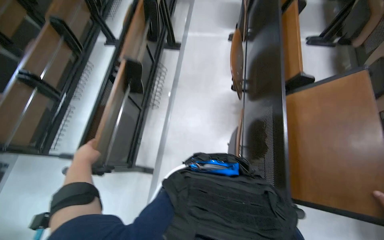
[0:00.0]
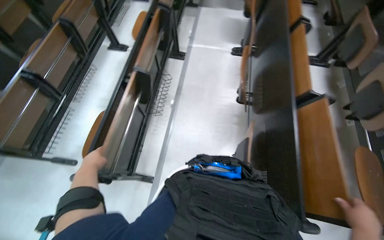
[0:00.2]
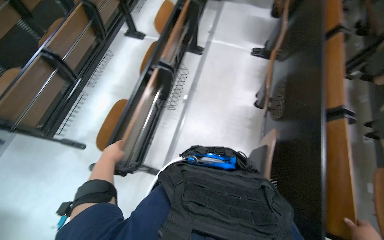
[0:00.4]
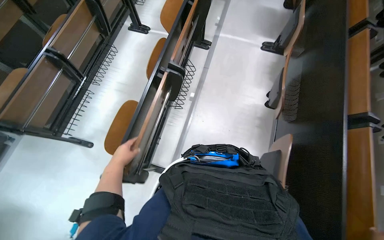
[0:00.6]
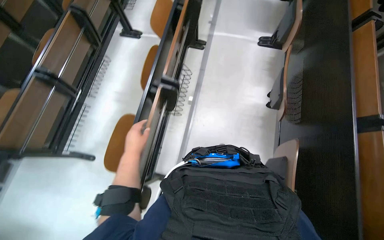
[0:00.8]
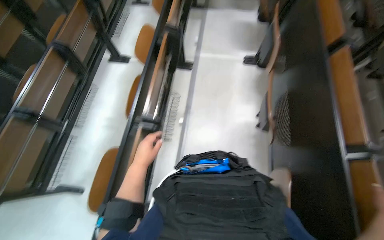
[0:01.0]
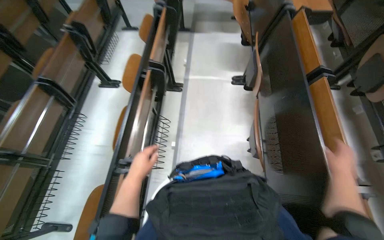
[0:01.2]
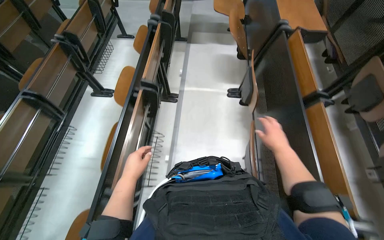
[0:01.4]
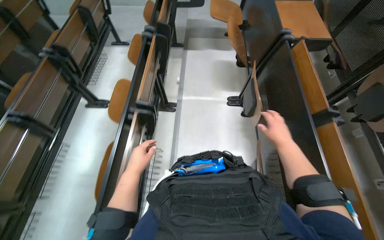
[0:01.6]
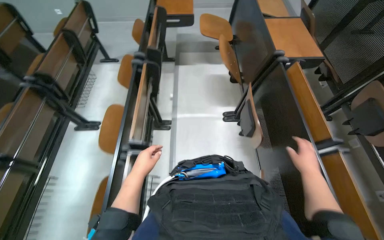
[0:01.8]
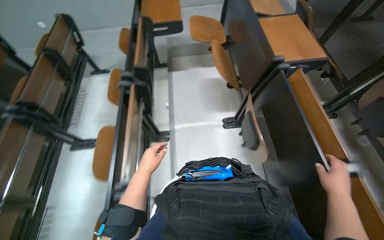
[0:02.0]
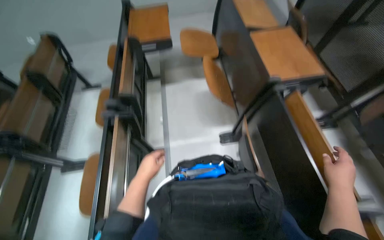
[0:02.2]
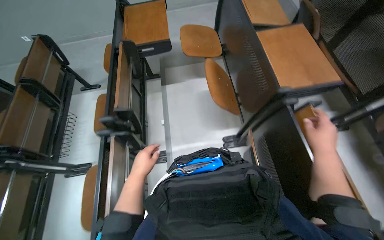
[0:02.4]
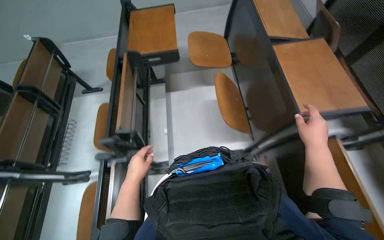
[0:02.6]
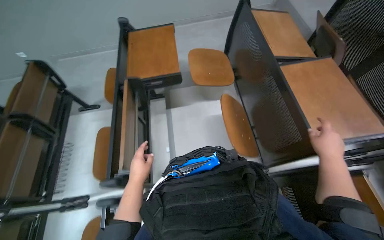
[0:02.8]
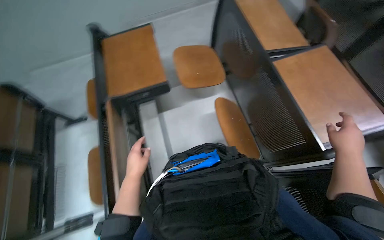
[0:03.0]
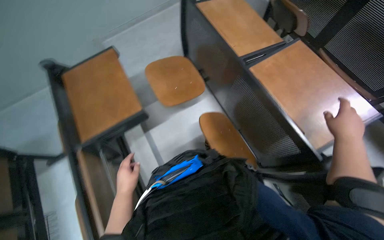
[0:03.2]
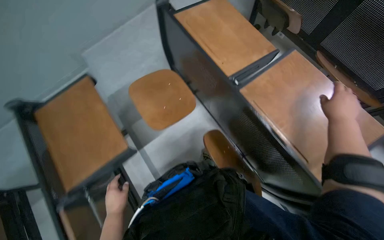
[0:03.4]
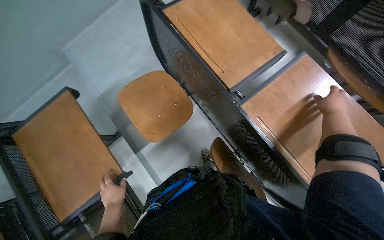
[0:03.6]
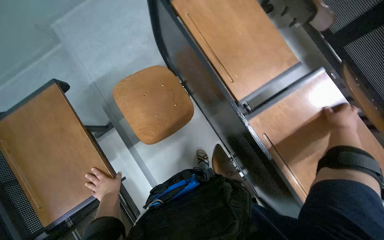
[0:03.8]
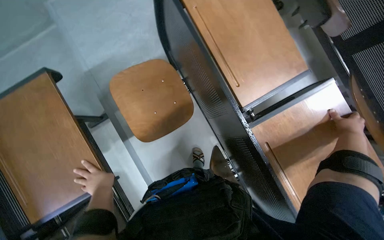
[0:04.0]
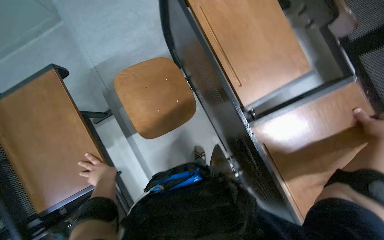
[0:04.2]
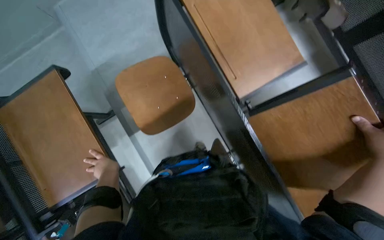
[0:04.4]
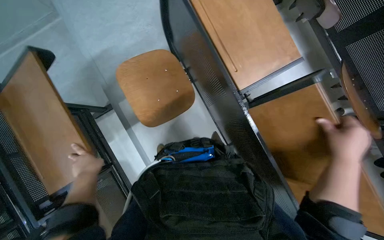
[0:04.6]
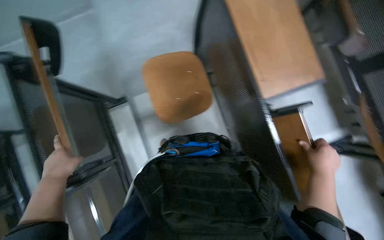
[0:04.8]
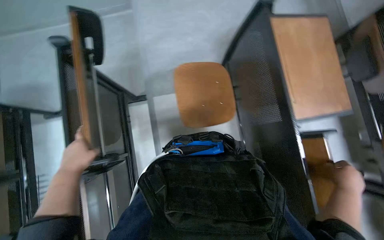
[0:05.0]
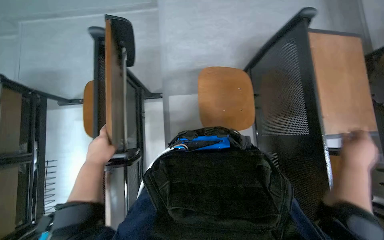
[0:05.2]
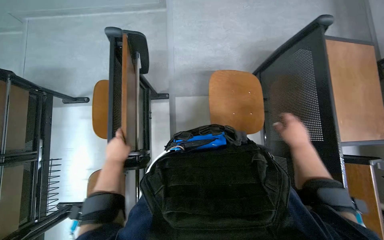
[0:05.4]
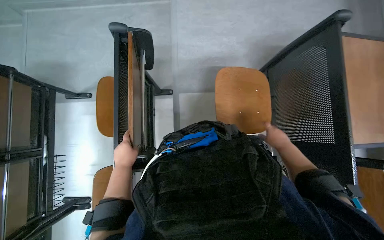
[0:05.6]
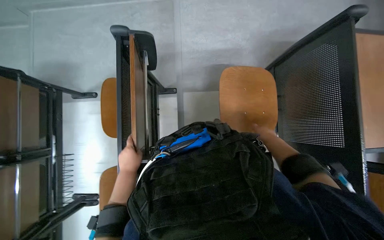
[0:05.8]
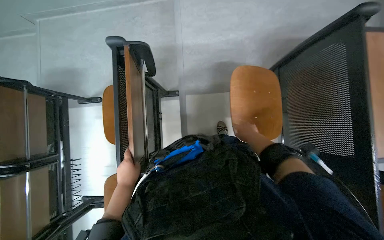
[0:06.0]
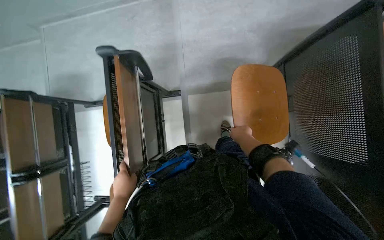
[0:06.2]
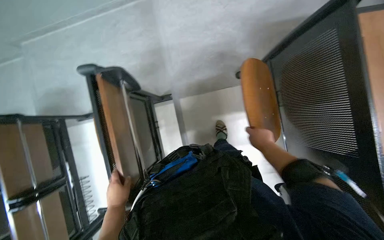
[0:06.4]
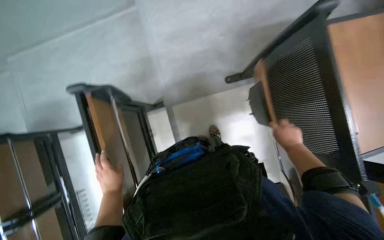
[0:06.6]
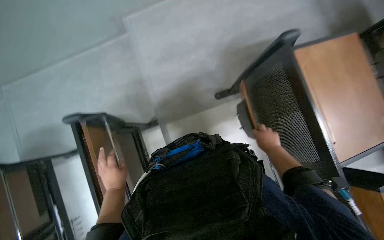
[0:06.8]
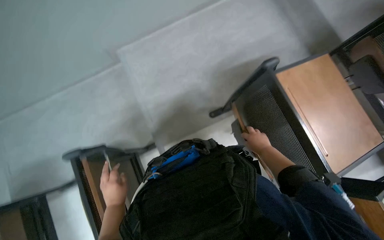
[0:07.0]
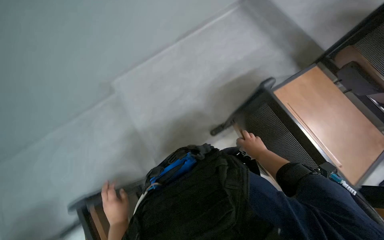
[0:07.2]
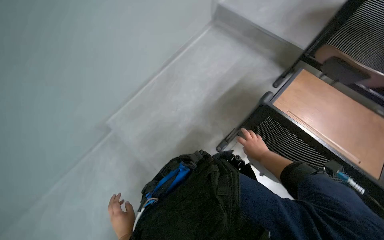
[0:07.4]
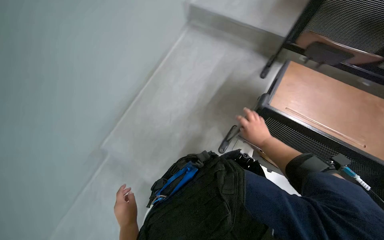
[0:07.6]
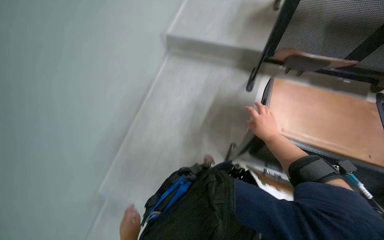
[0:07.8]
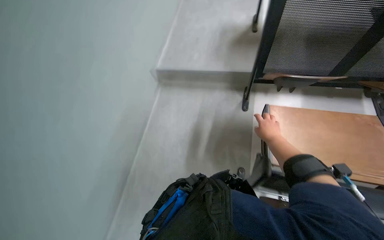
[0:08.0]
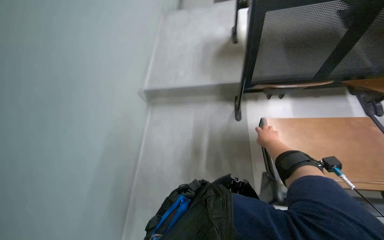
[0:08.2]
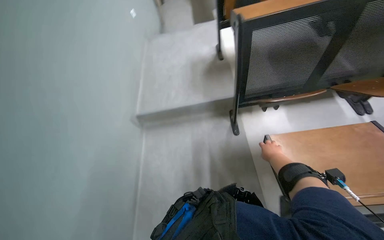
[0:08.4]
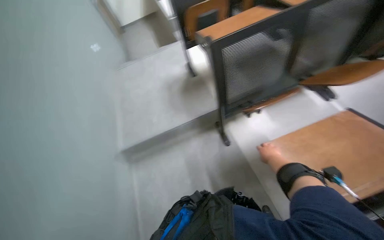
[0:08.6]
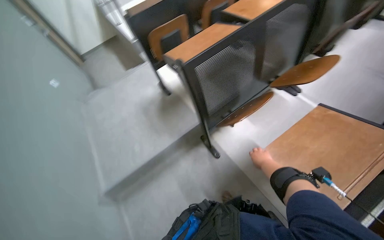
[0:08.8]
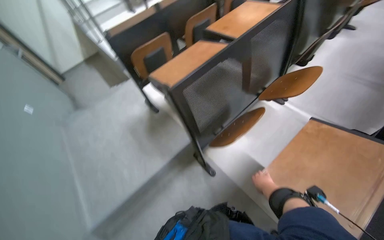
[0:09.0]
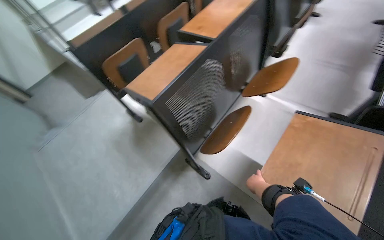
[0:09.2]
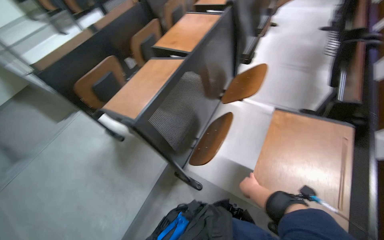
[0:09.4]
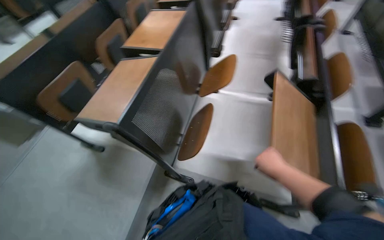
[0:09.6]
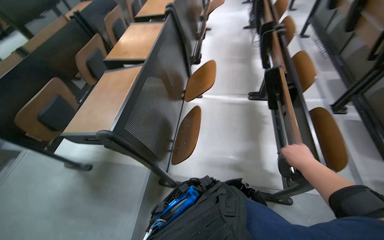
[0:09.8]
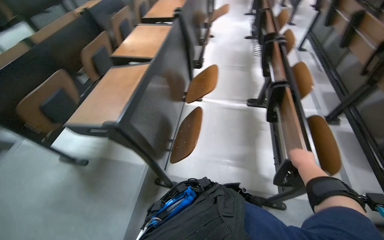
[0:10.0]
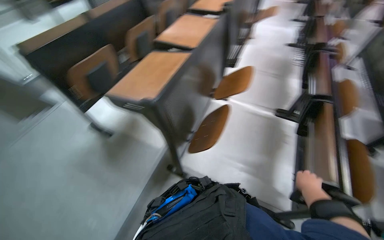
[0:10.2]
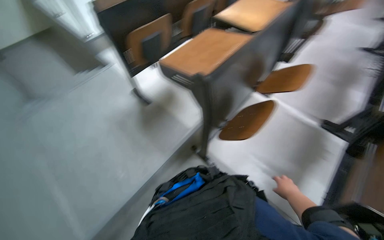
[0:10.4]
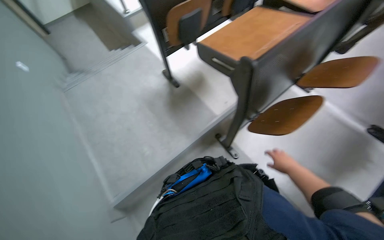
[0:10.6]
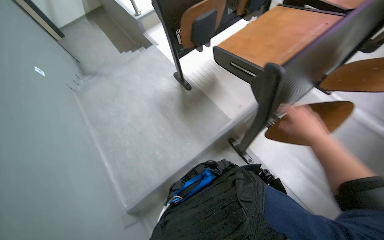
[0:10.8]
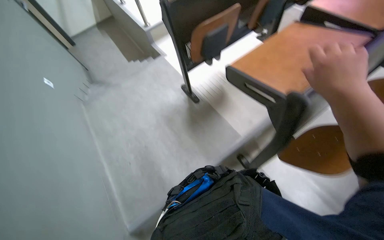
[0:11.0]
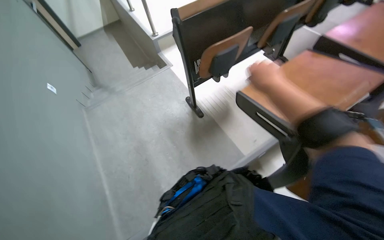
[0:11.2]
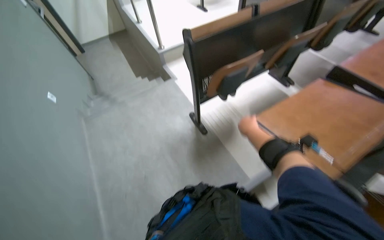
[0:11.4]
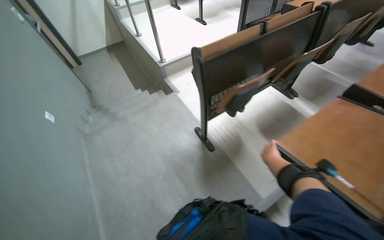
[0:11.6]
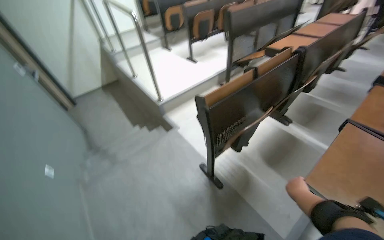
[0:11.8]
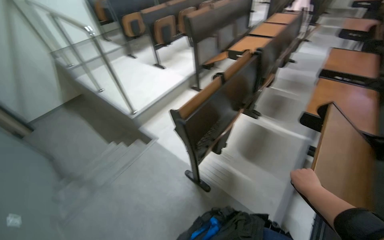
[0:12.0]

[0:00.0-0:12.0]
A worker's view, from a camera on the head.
Job: organizing items.
The whole recording: Folding down classroom desks. The worker walks through the classroom and folds down the desks.
0:00.0 to 0:01.6: The wearer moves roughly 70 cm.
0:01.6 to 0:03.0: The wearer moves roughly 1 m.
0:03.0 to 0:04.4: The head travels some 60 cm. The view tilts some 20 degrees downward.
0:04.4 to 0:06.0: The head rotates roughly 20 degrees to the left.
0:06.0 to 0:07.6: The camera is carried some 40 cm. The view tips upward by approximately 20 degrees. Everything in view rotates roughly 50 degrees counterclockwise.
0:07.6 to 0:09.0: The wearer's head swings some 40 degrees to the right. The wearer looks approximately 40 degrees further upward.
0:10.4 to 0:12.0: The camera travels about 80 cm. The camera pitches upward, by about 15 degrees.

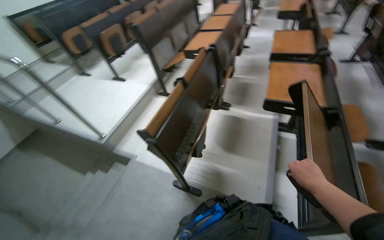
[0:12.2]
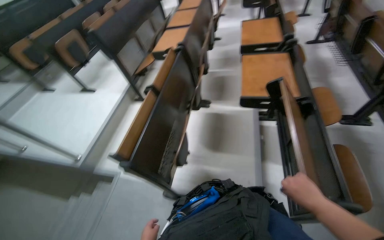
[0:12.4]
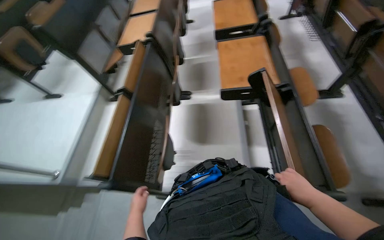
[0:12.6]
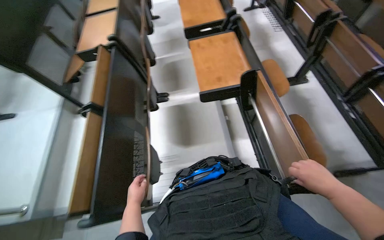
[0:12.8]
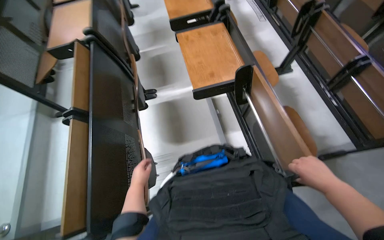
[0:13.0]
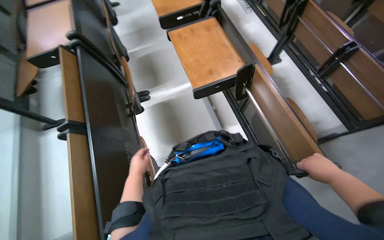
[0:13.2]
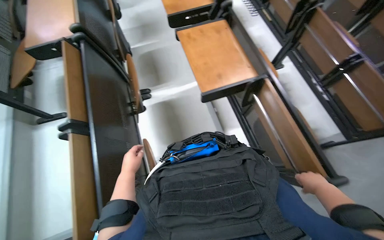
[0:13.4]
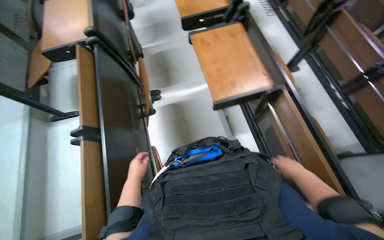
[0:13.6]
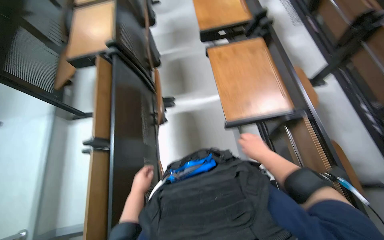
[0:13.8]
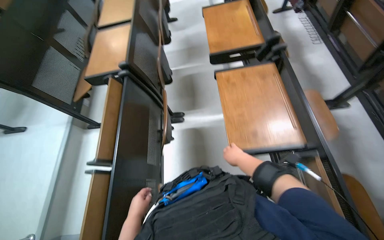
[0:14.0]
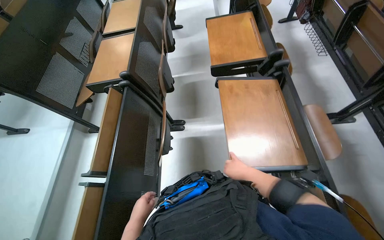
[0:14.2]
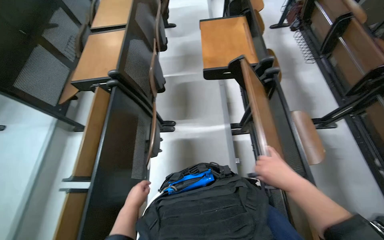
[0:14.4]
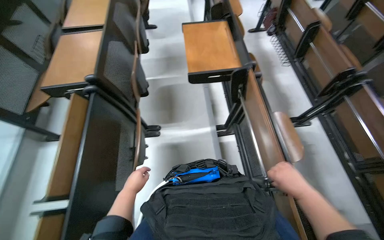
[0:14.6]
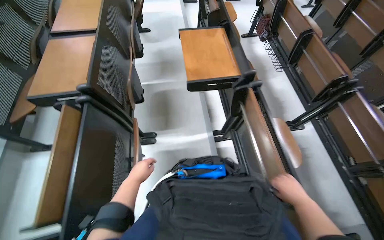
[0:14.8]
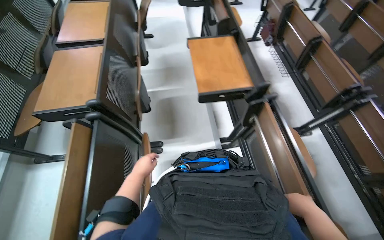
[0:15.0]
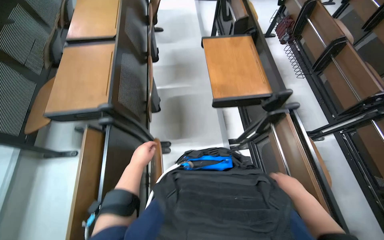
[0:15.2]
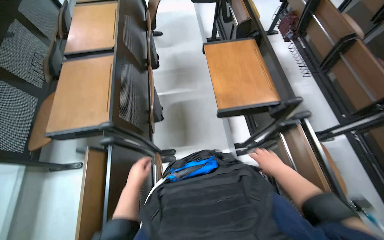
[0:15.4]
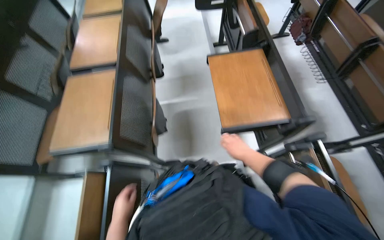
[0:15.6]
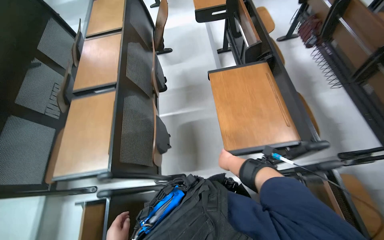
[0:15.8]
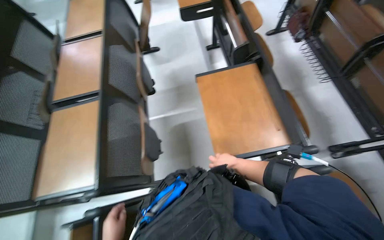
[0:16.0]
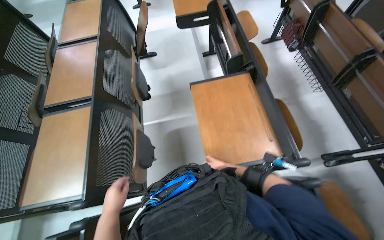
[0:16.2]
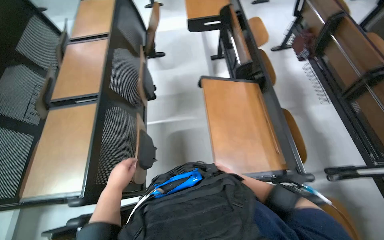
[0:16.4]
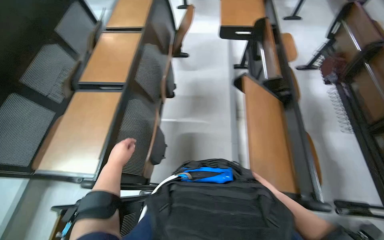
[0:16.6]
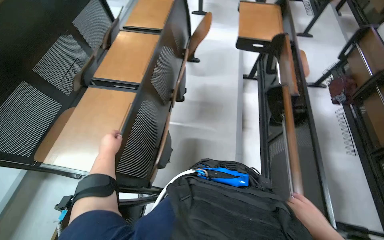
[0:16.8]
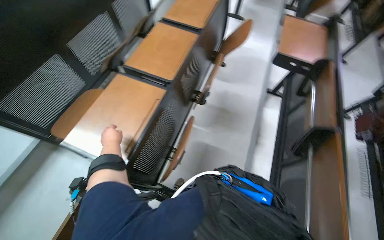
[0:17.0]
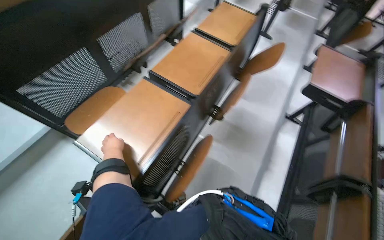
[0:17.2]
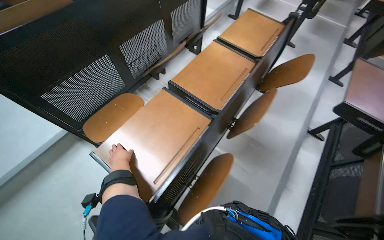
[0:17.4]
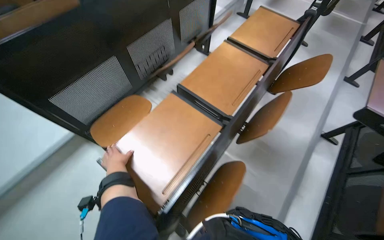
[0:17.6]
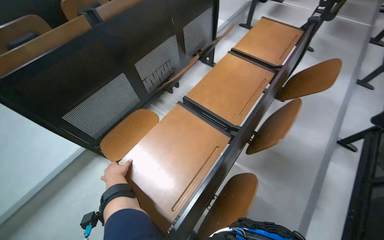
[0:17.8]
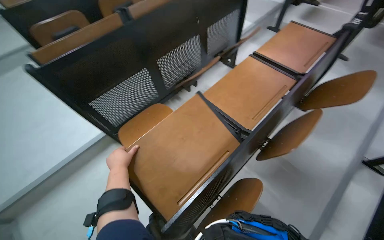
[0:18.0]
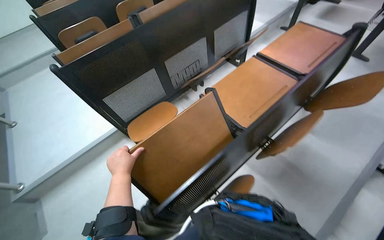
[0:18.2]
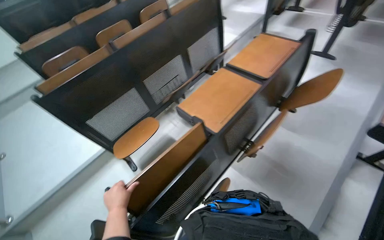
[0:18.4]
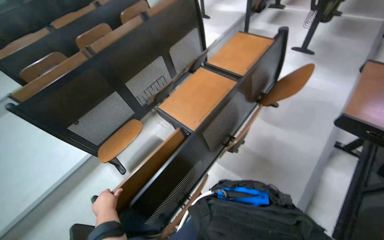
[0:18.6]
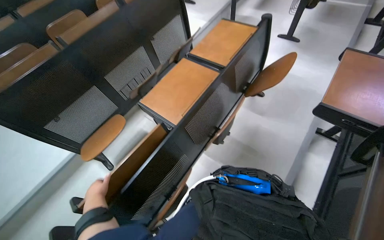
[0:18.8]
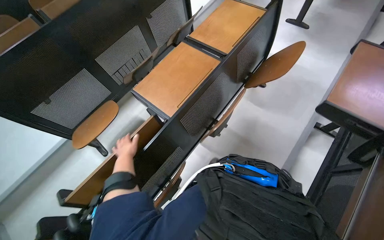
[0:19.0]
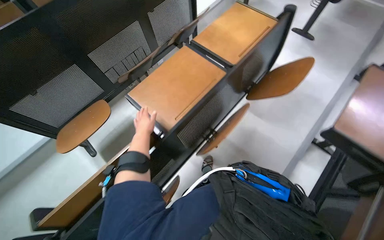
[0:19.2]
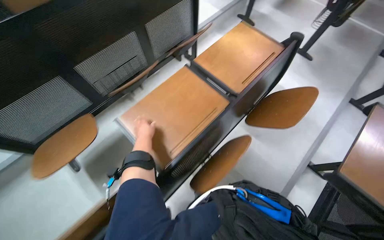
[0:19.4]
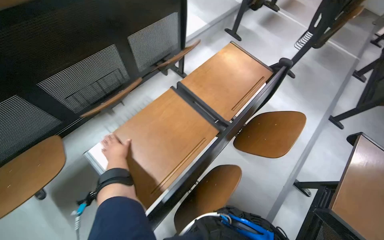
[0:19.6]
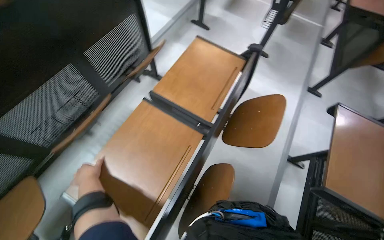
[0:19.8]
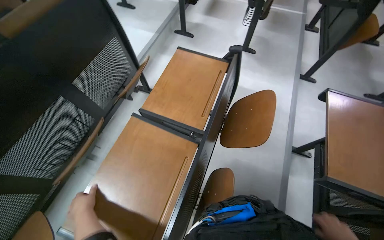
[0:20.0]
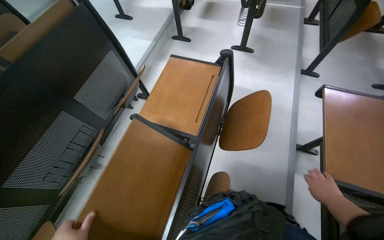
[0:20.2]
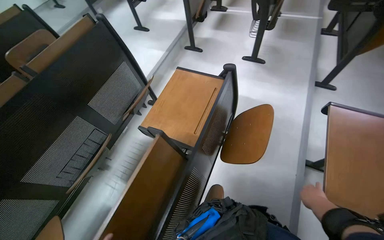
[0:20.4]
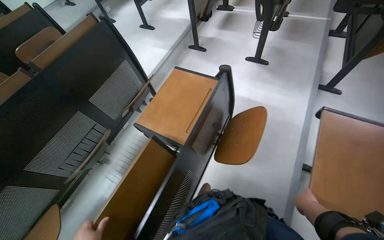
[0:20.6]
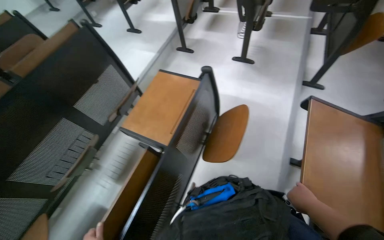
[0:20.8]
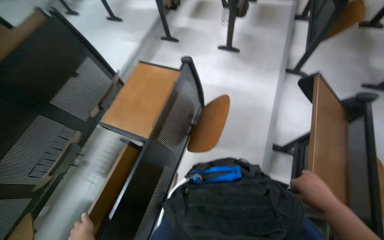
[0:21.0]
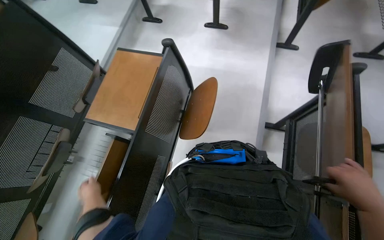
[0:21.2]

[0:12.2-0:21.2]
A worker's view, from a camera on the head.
Job: organizing items.
The whole recording: Folding down classroom desks. The worker walks through the classroom and folds down the desks.
0:12.2 to 0:13.8: The head travels some 60 cm. The wearer's head swings roughly 30 degrees to the right. The wearer looks approximately 15 degrees further downward.
0:13.8 to 0:15.2: The camera is carried roughly 40 cm.
0:15.2 to 0:16.6: The wearer moves roughly 40 cm.
0:16.6 to 0:18.2: The head turns to the left by some 45 degrees.
0:18.2 to 0:19.8: The head travels roughly 60 cm. The wearer looks about 25 degrees further to the right.
0:19.8 to 0:21.2: The head travels to the right, approximately 50 cm.
